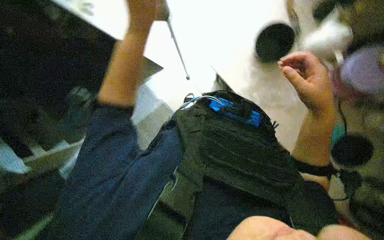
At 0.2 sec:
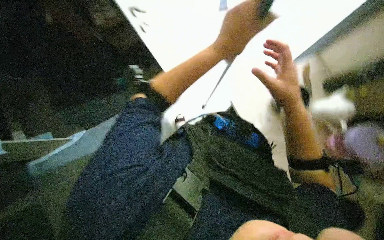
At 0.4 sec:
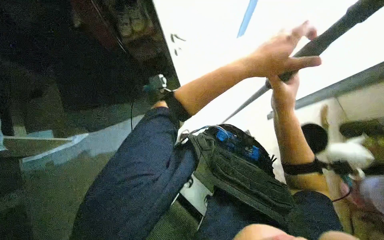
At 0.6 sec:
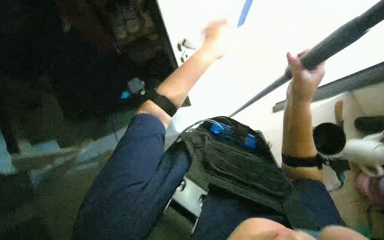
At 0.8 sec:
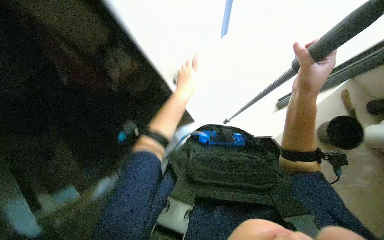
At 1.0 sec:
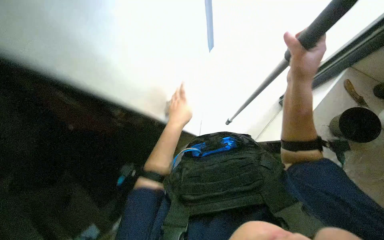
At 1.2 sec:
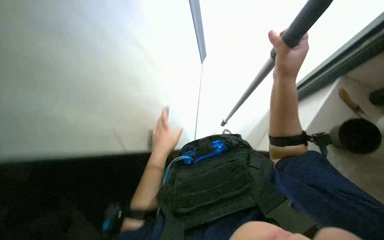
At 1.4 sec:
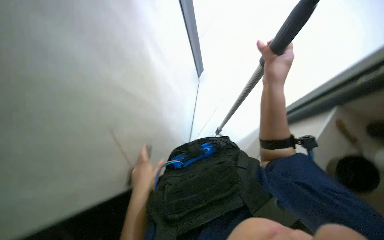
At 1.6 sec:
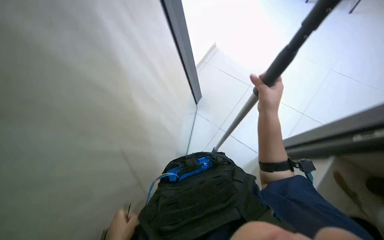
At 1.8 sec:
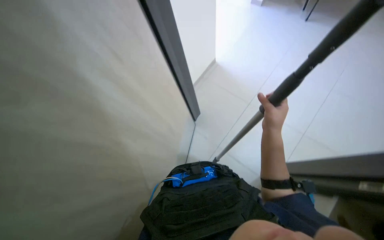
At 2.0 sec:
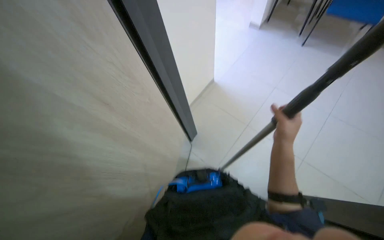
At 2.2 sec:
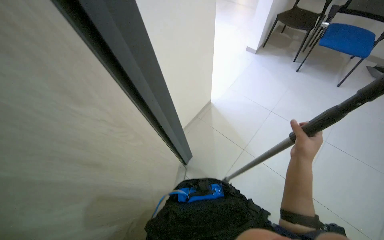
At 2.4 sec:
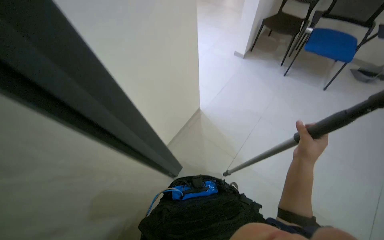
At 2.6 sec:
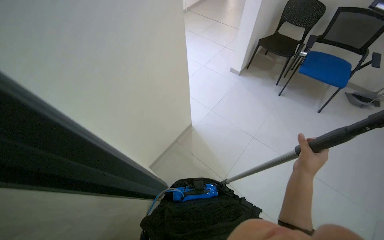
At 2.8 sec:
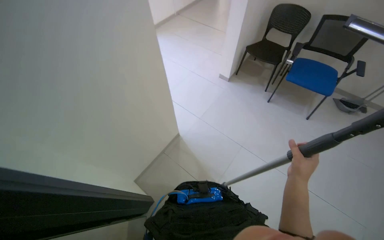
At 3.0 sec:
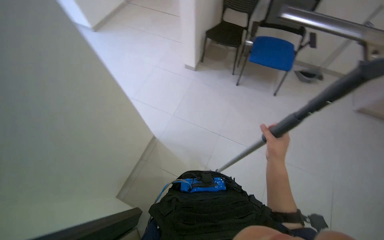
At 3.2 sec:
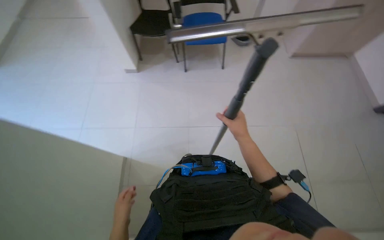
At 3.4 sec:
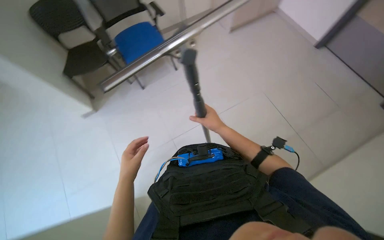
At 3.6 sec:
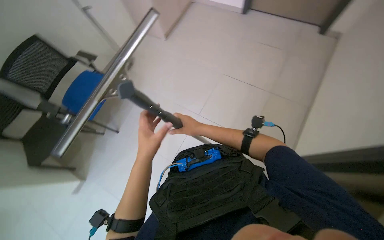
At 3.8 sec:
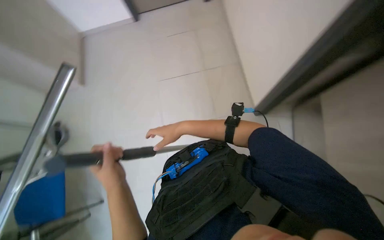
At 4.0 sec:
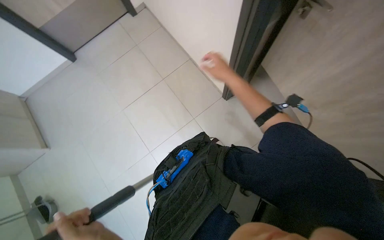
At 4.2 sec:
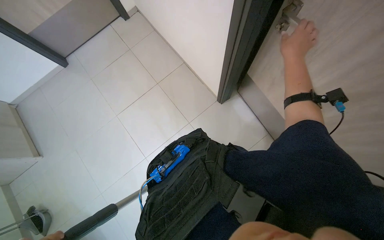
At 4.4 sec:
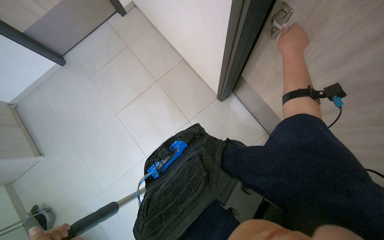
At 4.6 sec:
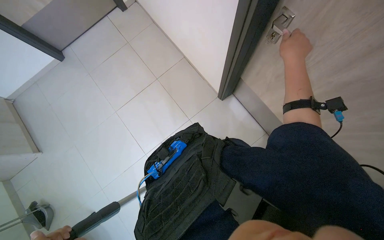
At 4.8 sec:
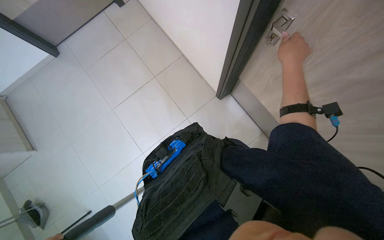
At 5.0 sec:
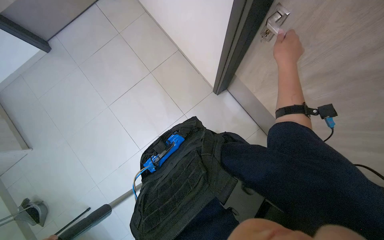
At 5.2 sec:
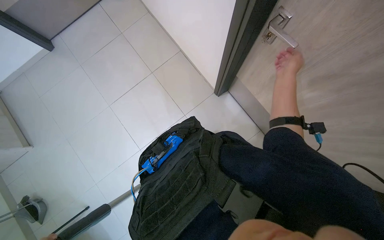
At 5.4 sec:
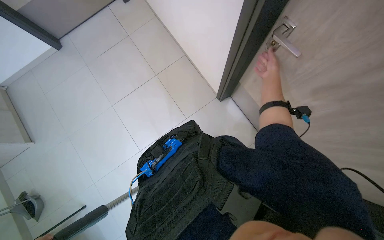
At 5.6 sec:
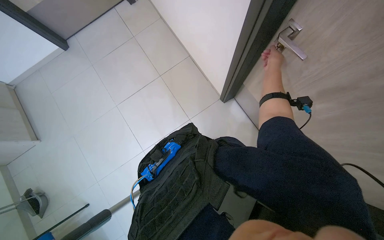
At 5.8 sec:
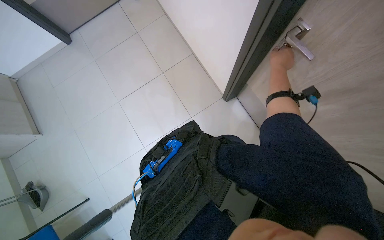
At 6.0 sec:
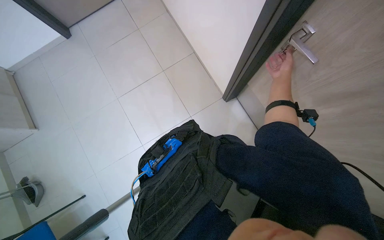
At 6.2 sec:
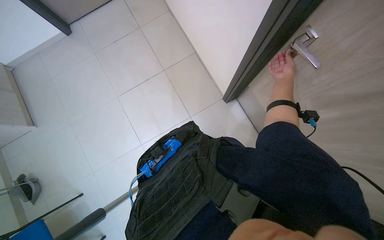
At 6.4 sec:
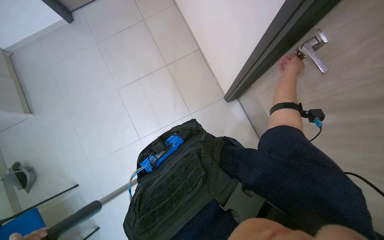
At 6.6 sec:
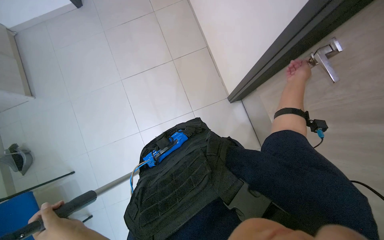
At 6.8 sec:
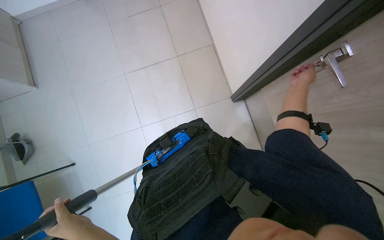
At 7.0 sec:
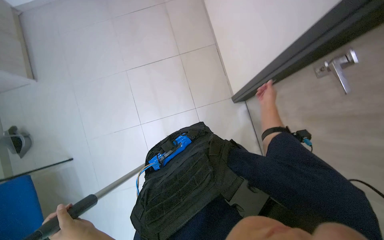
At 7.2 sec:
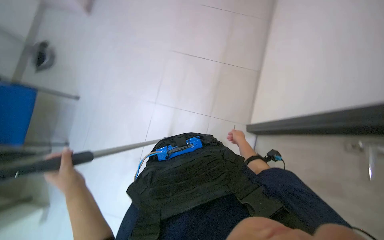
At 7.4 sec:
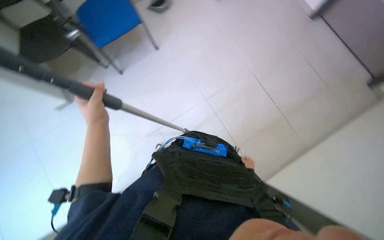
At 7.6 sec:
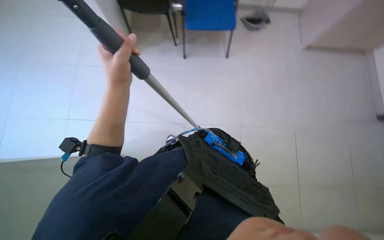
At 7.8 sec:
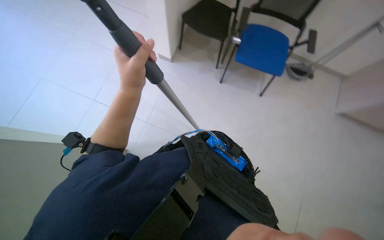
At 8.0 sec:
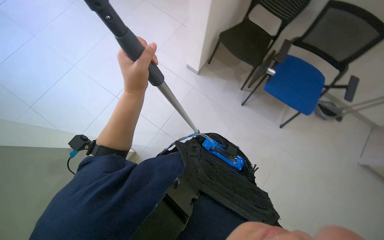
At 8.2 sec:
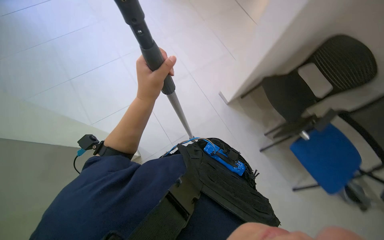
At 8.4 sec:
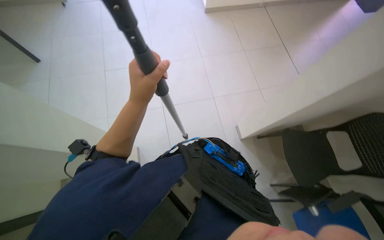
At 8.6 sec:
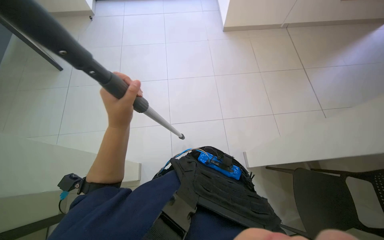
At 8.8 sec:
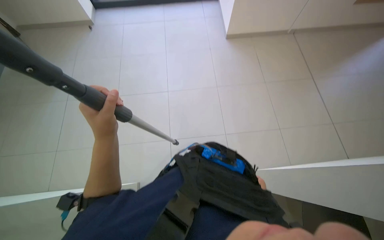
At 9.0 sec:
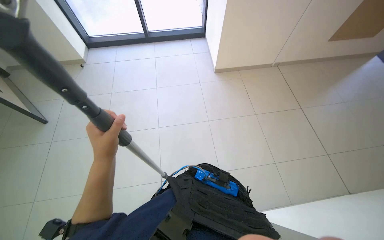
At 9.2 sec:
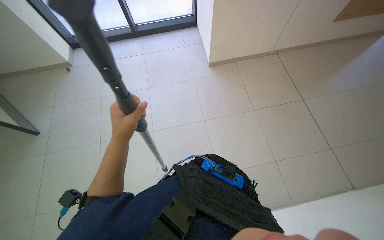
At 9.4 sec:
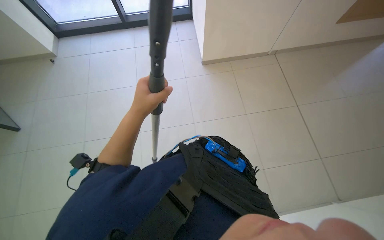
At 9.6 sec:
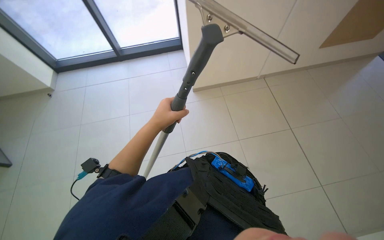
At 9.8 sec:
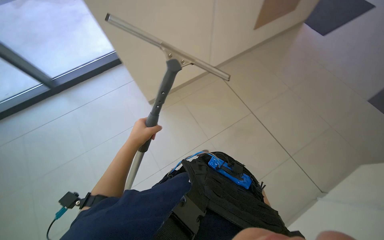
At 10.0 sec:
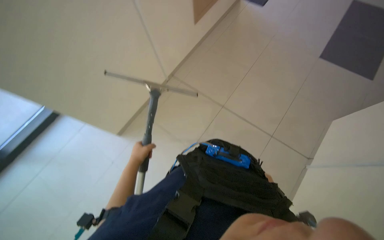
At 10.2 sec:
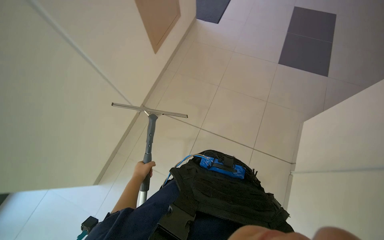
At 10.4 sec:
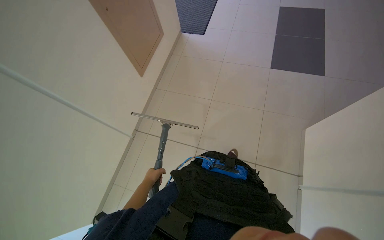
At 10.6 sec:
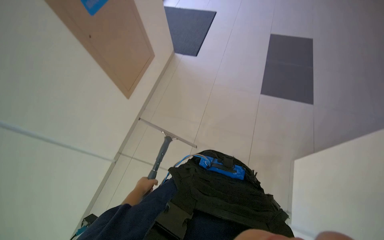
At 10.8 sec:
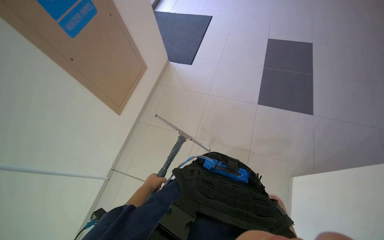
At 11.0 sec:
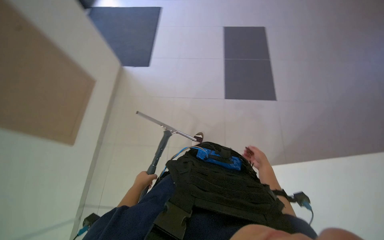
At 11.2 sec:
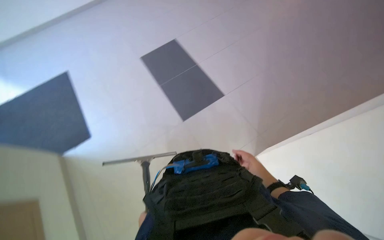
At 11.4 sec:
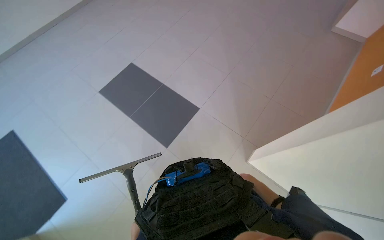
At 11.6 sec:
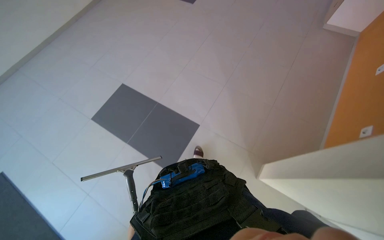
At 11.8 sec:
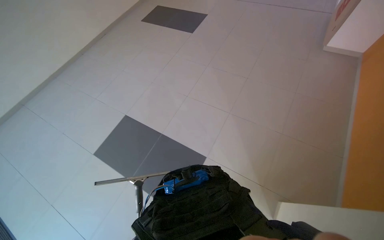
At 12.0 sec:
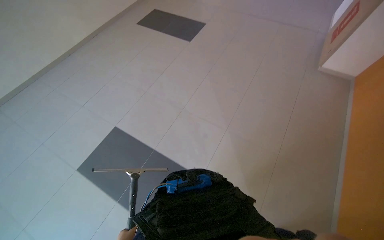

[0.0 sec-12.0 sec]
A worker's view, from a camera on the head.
Job: wiping surfaces.
The whole recording: Cleaning surfaces with squeegee. The worker cleans various surfaces, including a door handle, wall, and floor, using a squeegee.
0.0 sec to 1.6 sec: The view tilts some 35 degrees upward.
1.6 sec to 3.0 sec: The camera sweeps to the right, by roughly 15 degrees. The right hand moves farther from the camera and down the picture, roughly 30 cm.
3.0 sec to 4.4 sec: The wearer's head swings some 110 degrees to the right.
4.4 sec to 6.0 sec: The right hand goes some 20 cm farther from the camera.
6.0 sec to 7.6 sec: The scene rotates clockwise by approximately 55 degrees.
7.6 sec to 9.0 sec: The wearer looks roughly 55 degrees further to the left. The view tips upward by some 30 degrees.
9.0 sec to 10.4 sec: The left hand heads farther from the camera, covering some 25 cm.
10.4 sec to 12.0 sec: The wearer moves some 70 cm. The head turns to the right by approximately 40 degrees. The view tips upward by roughly 20 degrees.

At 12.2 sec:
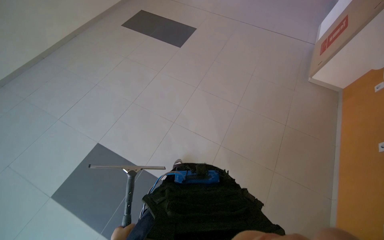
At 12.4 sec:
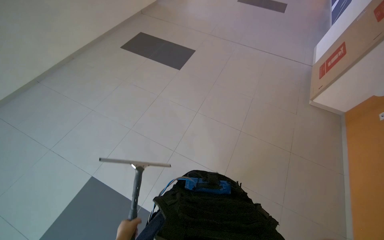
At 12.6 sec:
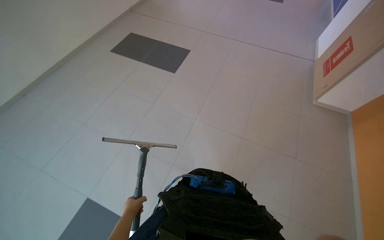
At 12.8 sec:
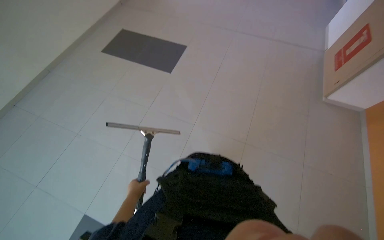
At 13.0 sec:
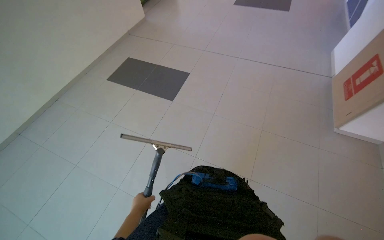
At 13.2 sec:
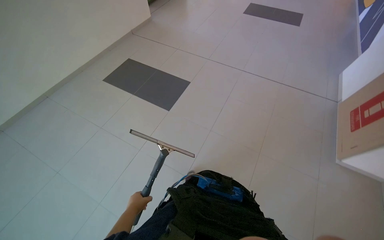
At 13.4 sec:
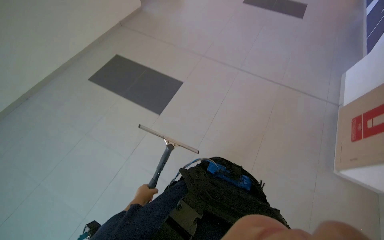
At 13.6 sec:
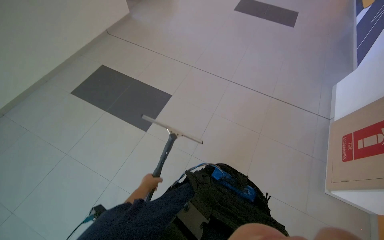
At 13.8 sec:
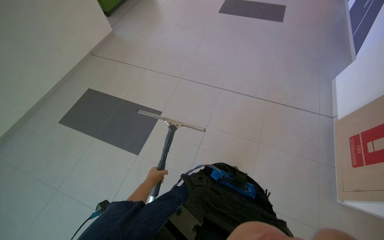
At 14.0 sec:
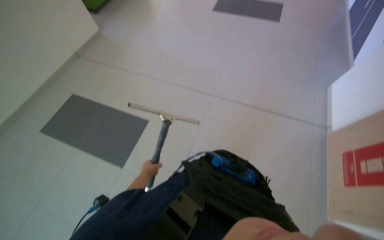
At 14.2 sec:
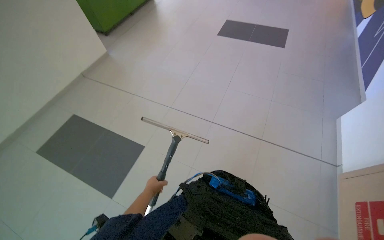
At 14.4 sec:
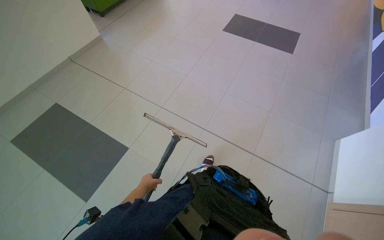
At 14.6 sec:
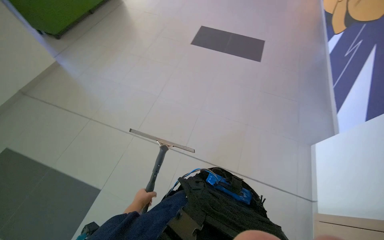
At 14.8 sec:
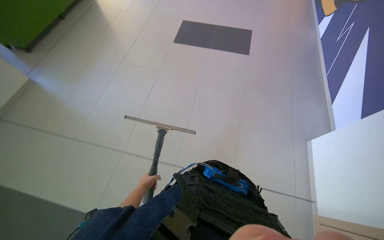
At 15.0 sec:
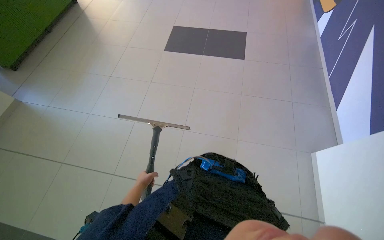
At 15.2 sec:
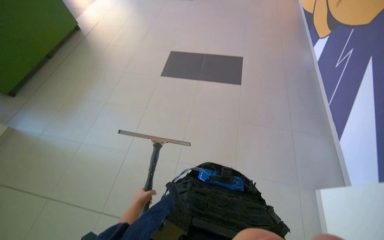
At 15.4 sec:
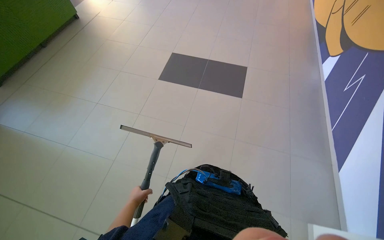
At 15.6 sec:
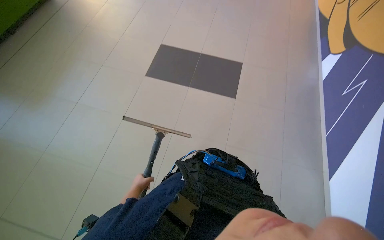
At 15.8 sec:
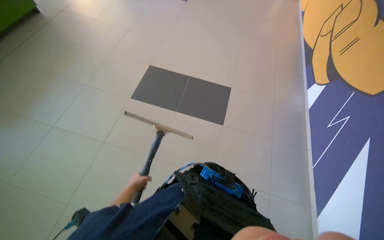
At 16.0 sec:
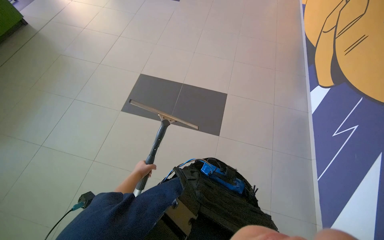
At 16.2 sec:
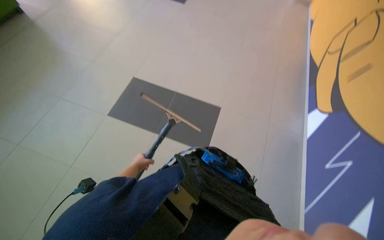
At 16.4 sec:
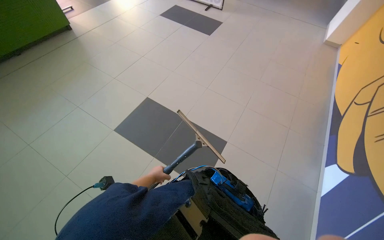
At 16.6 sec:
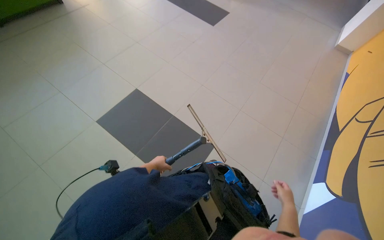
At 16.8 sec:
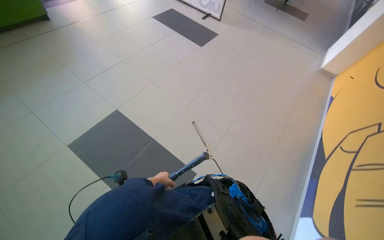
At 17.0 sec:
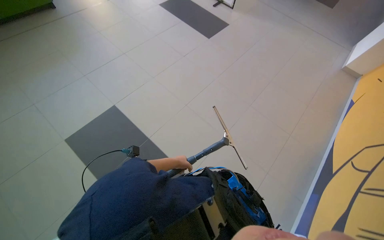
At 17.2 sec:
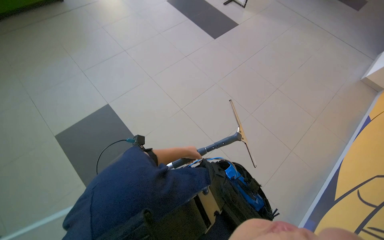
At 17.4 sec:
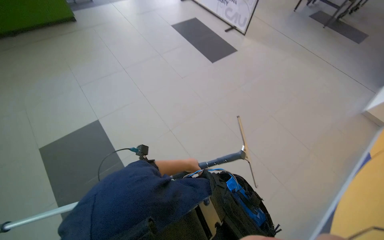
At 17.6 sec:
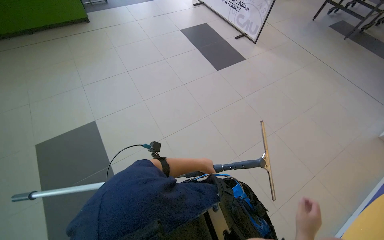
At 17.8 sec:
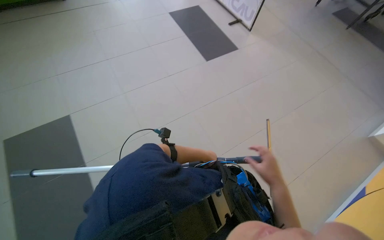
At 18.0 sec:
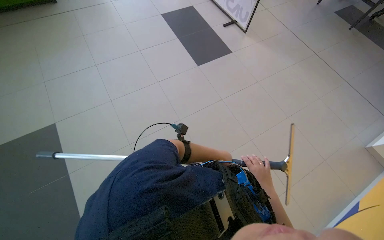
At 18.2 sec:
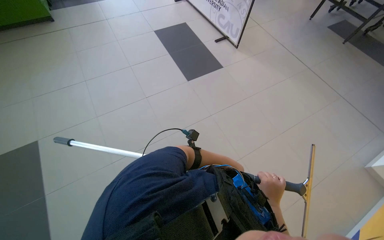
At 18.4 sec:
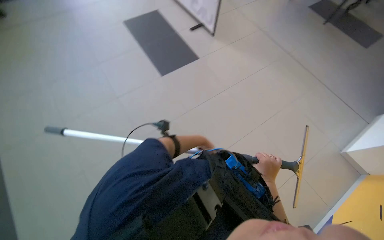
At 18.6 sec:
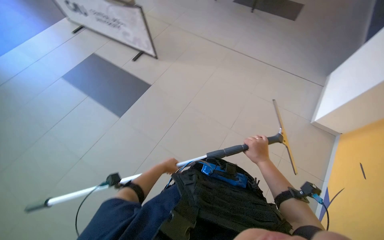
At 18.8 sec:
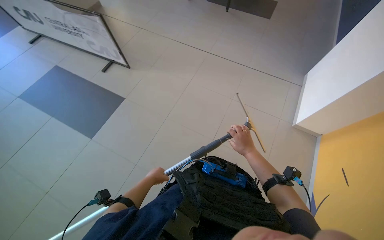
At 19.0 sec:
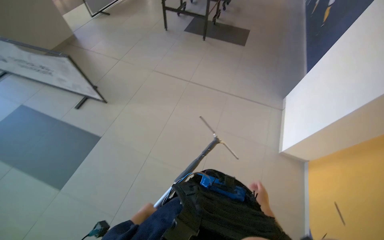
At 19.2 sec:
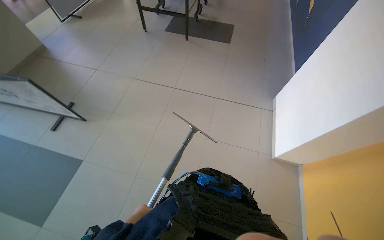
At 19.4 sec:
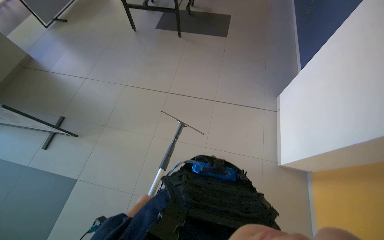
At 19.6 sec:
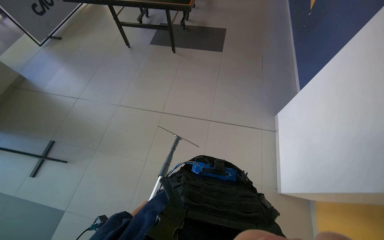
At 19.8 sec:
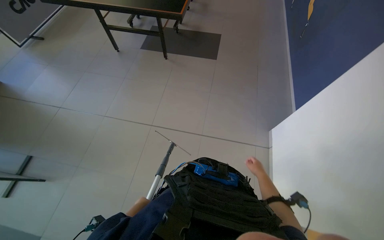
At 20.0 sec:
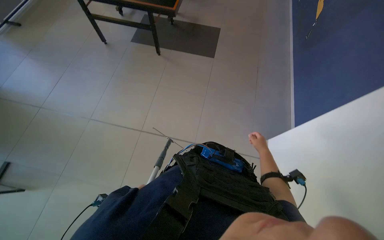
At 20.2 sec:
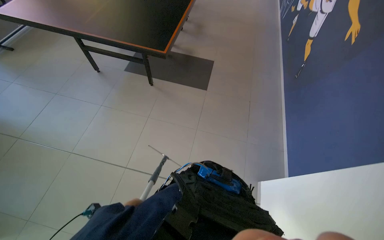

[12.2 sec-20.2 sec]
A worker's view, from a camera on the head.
Job: wiping surfaces.
The whole recording: Cleaning surfaces with squeegee. The worker cleans various surfaces, including a door handle, wall, and floor, using a squeegee.
13.8 sec to 15.4 sec: The head travels some 60 cm.
17.0 sec to 18.6 sec: The camera travels approximately 70 cm.
18.6 sec to 20.2 sec: The wearer moves some 1.5 m. The head turns to the right by roughly 25 degrees.
